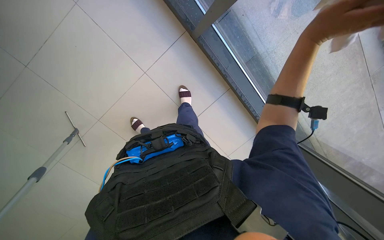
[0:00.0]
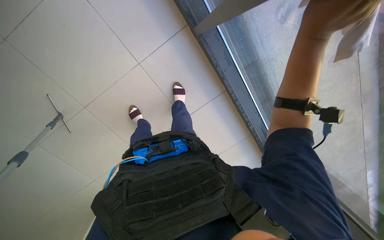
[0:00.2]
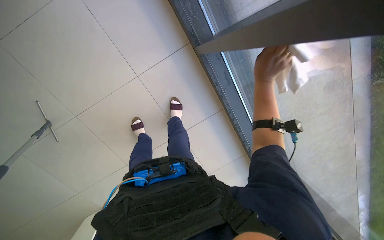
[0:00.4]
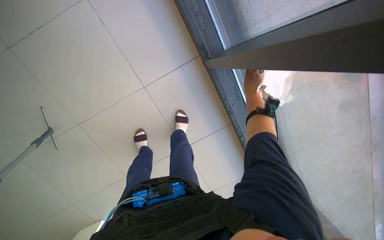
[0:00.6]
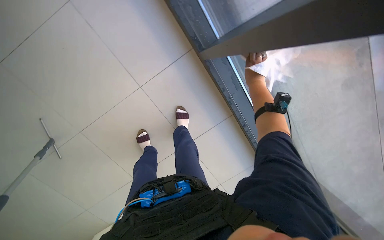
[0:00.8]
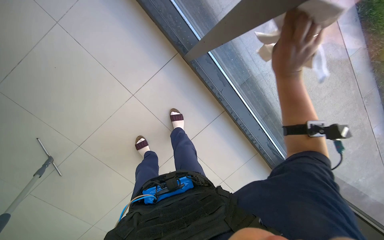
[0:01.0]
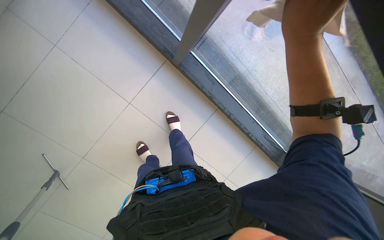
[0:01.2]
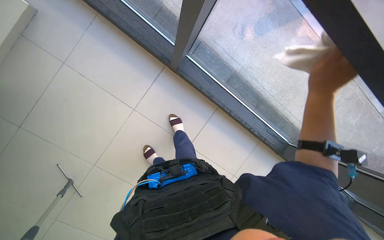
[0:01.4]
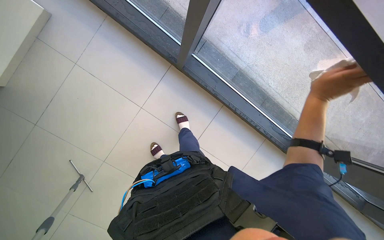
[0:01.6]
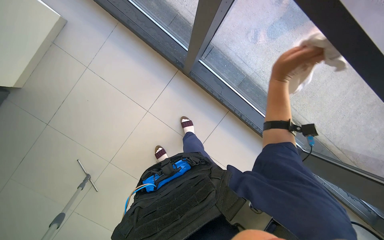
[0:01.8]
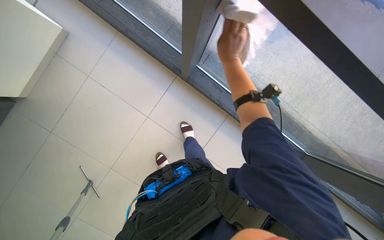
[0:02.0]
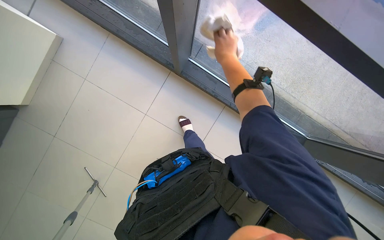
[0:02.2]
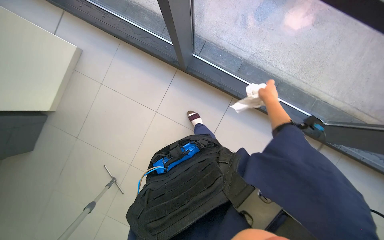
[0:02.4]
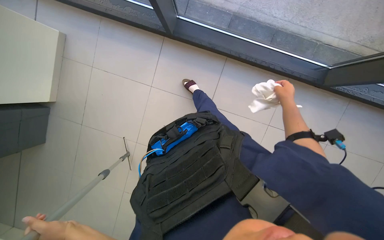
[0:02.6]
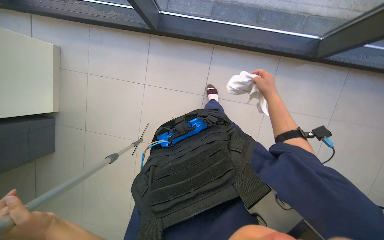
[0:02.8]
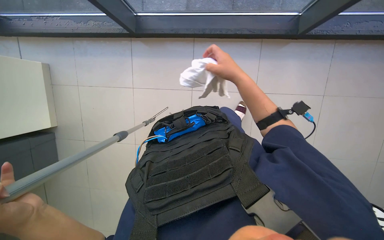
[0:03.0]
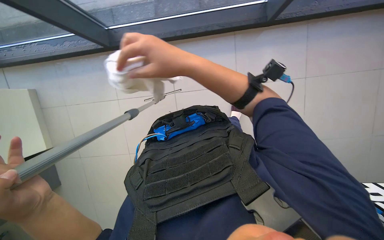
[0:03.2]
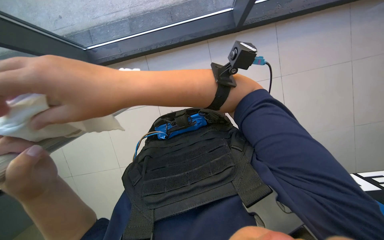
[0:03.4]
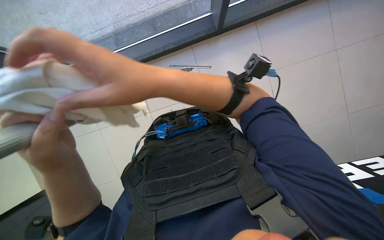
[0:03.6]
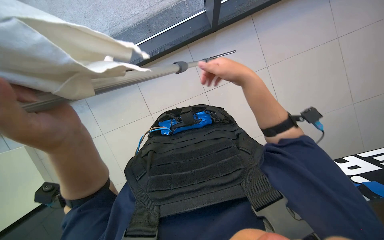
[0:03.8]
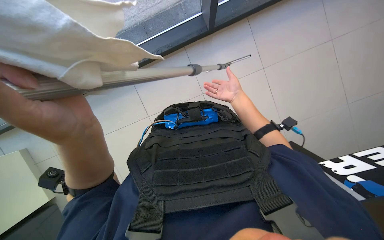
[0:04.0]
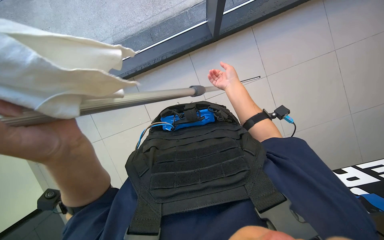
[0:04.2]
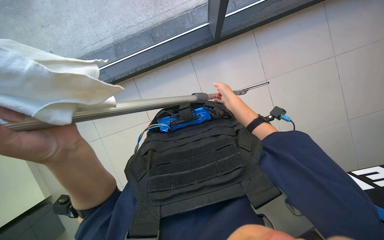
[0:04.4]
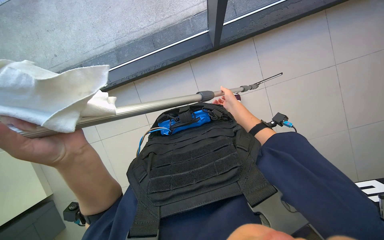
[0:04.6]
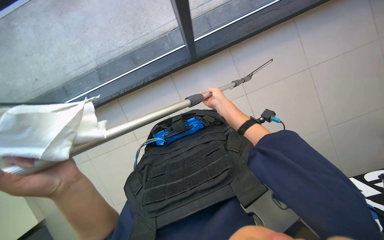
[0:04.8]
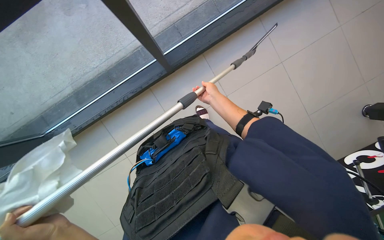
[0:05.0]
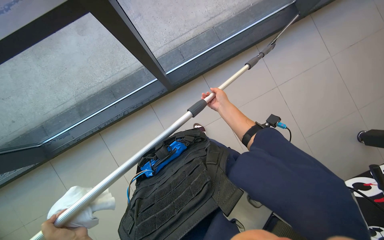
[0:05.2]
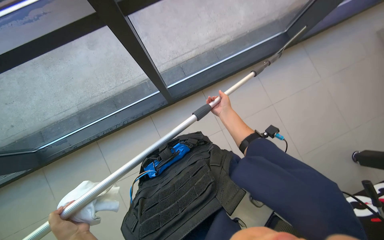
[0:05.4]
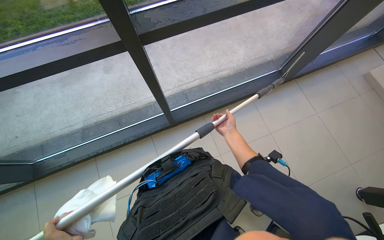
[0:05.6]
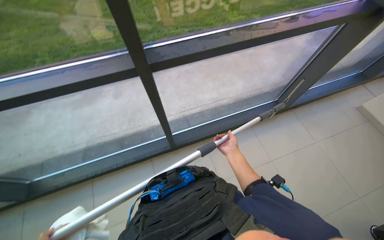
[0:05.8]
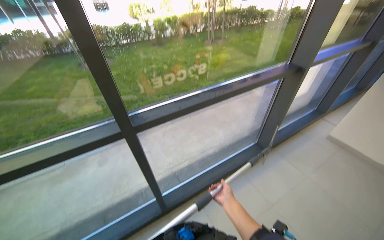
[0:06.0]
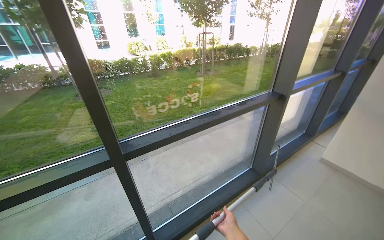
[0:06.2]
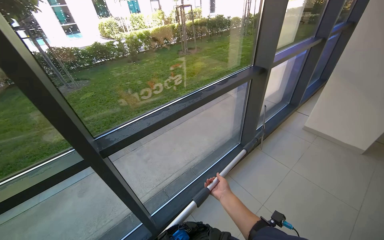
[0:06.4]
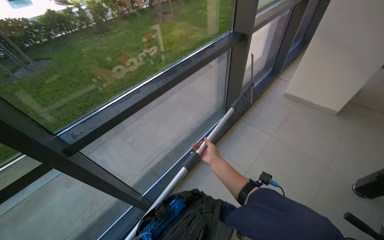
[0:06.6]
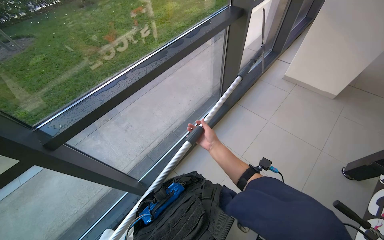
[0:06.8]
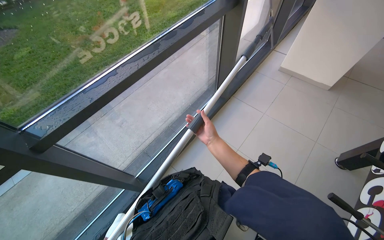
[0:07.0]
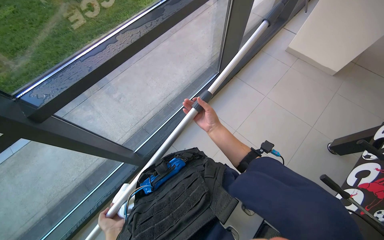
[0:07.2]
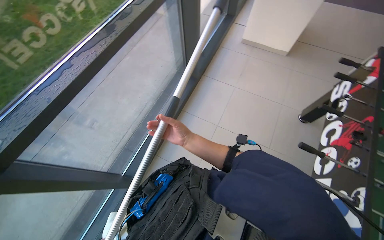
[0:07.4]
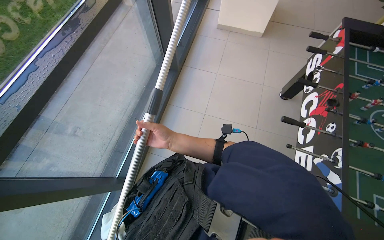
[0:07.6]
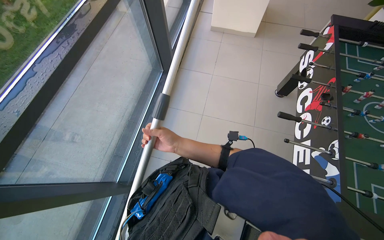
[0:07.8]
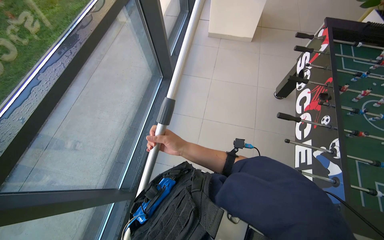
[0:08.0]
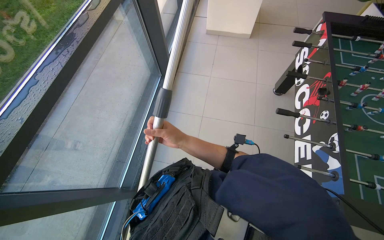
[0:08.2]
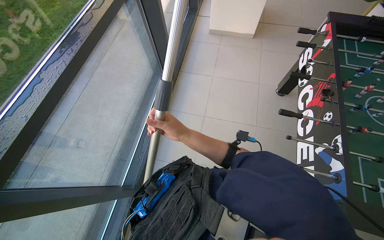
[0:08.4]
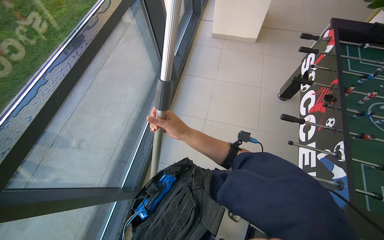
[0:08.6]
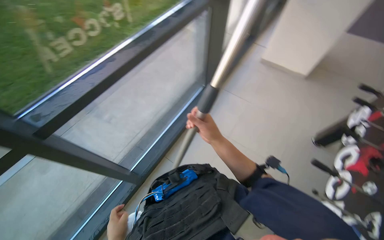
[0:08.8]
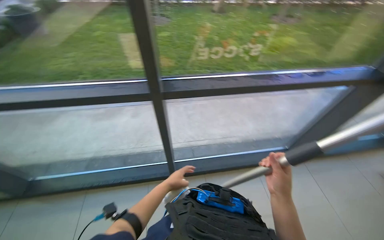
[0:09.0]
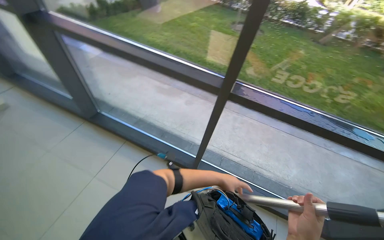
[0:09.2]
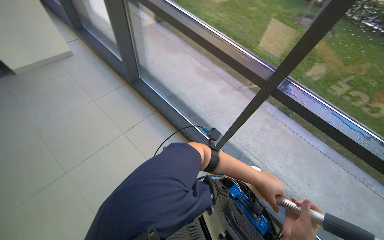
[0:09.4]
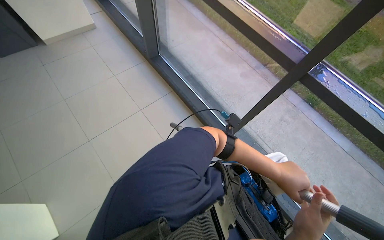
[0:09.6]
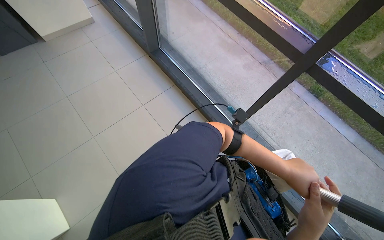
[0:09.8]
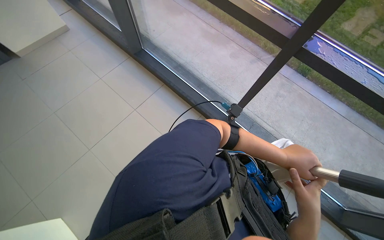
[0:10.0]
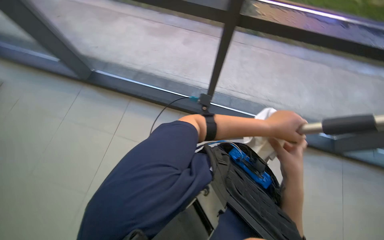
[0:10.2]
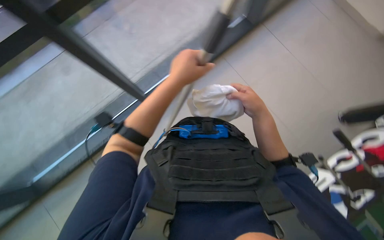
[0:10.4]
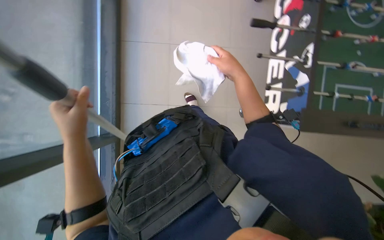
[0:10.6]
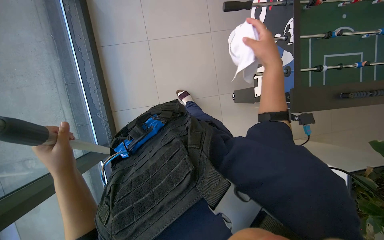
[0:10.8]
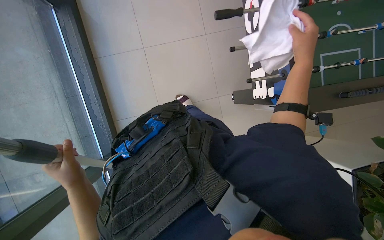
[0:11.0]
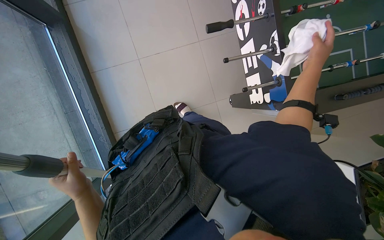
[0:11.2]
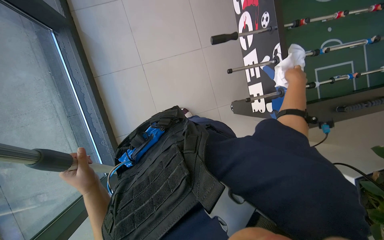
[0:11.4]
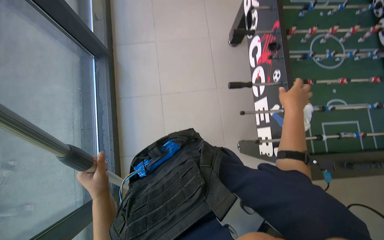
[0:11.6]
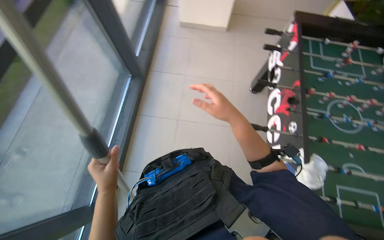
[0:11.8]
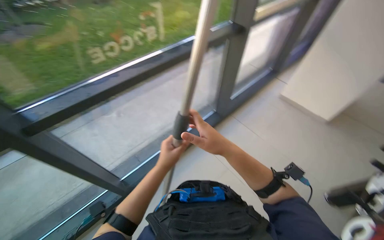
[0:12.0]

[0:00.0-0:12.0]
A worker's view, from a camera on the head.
Job: cleaning windows.
The whole recording: Cleaning building windows. The worker cleans the building windows using a long pole with a squeegee.
0:01.6 to 0:03.0: The camera is carried roughly 40 cm. The view pans to the left by some 20 degrees.
0:03.0 to 0:04.4: The right hand heads farther from the camera, covering roughly 10 cm.
0:04.4 to 0:06.0: The view tilts roughly 60 degrees upward.
0:06.0 to 0:07.6: The wearer looks about 45 degrees further to the right. The camera pitches downward, by some 30 degrees.
0:07.6 to 0:09.0: The wearer looks roughly 65 degrees further to the left. The view tips upward by about 20 degrees.
0:09.0 to 0:10.4: The view pans to the left by some 20 degrees. The view tips downward by roughly 20 degrees.
0:10.4 to 0:12.0: The wearer looks some 20 degrees further to the left. The wearer looks about 30 degrees further upward.

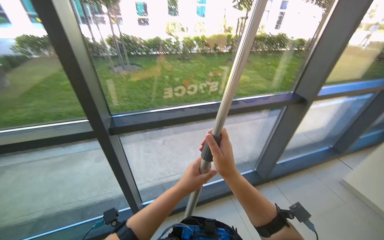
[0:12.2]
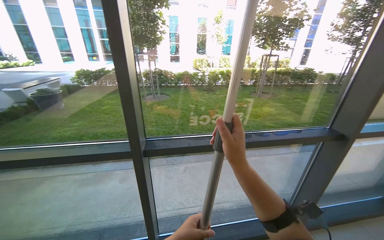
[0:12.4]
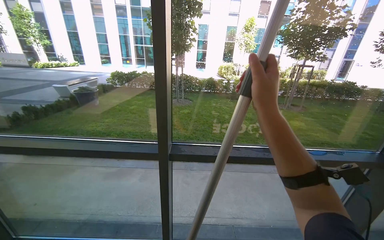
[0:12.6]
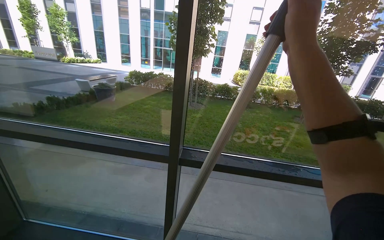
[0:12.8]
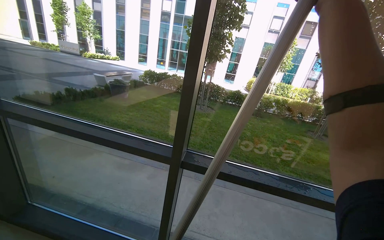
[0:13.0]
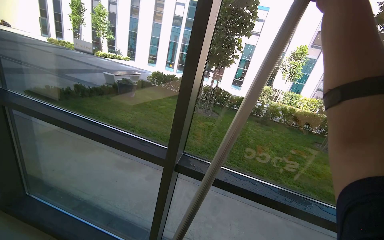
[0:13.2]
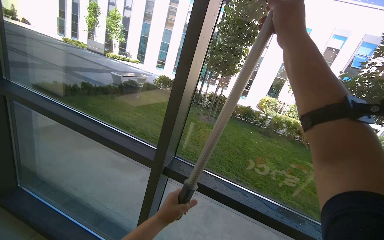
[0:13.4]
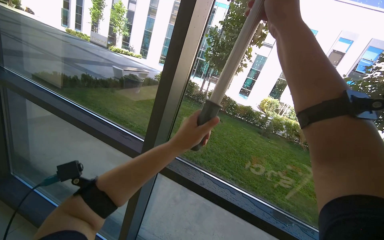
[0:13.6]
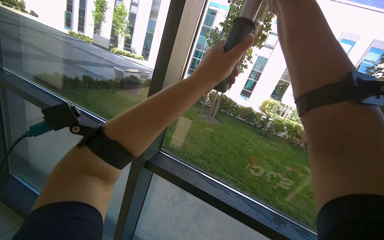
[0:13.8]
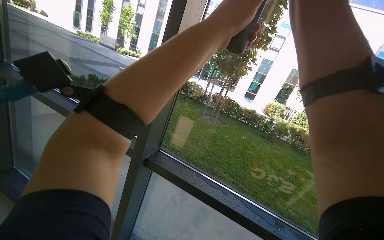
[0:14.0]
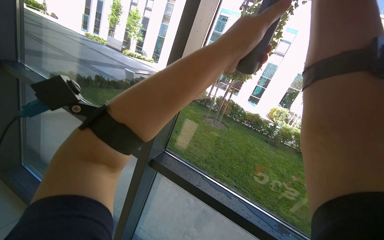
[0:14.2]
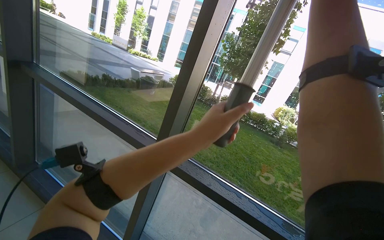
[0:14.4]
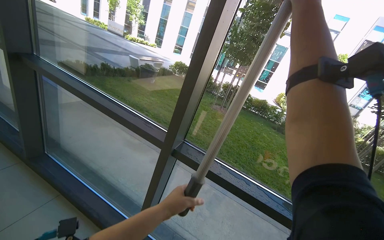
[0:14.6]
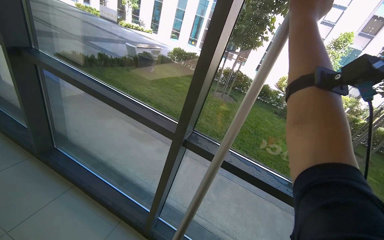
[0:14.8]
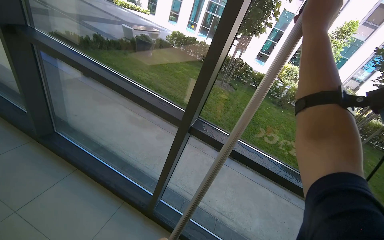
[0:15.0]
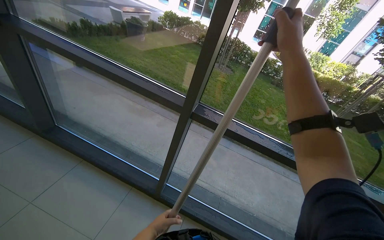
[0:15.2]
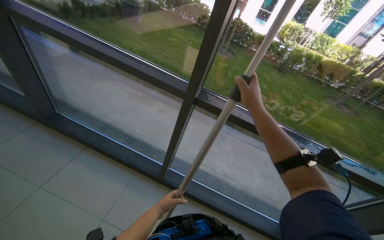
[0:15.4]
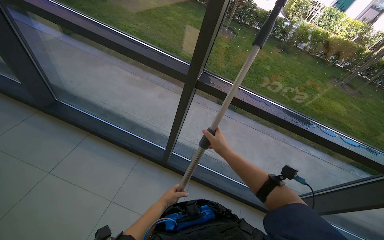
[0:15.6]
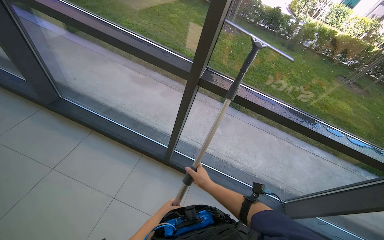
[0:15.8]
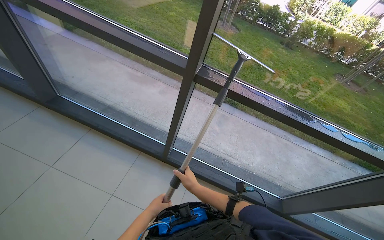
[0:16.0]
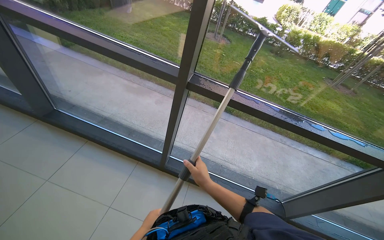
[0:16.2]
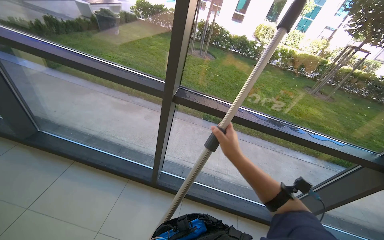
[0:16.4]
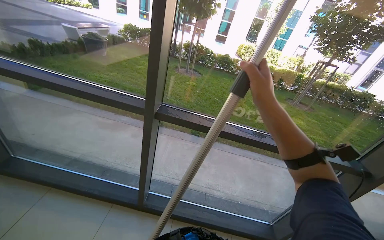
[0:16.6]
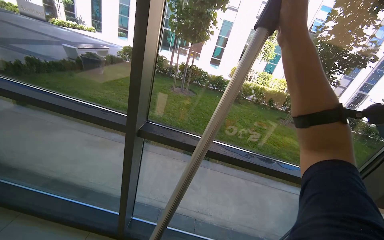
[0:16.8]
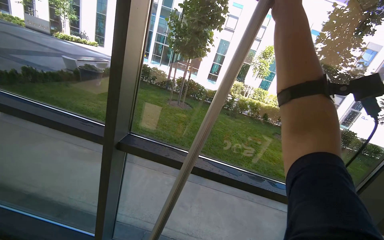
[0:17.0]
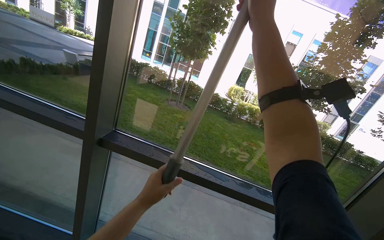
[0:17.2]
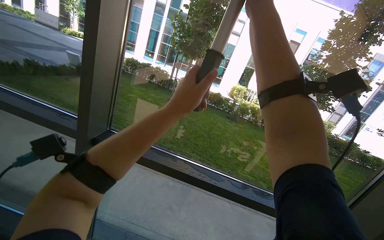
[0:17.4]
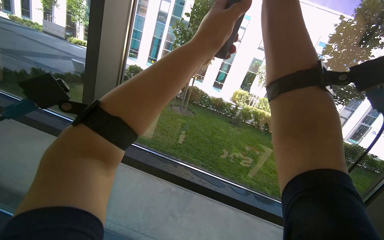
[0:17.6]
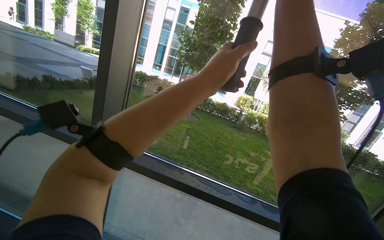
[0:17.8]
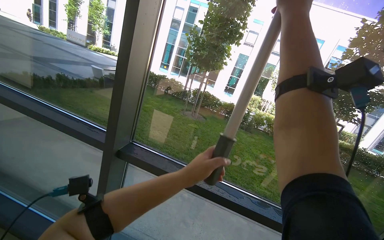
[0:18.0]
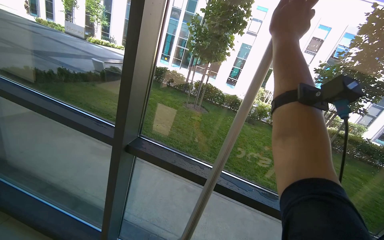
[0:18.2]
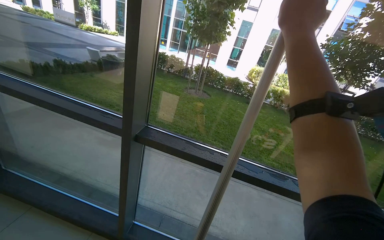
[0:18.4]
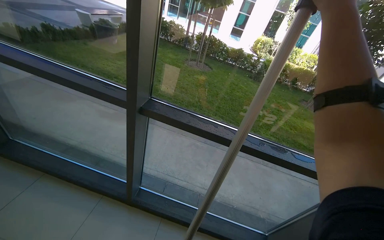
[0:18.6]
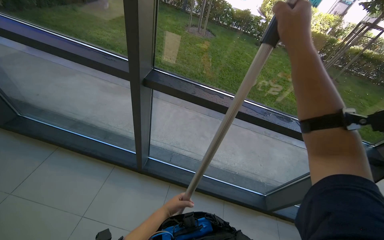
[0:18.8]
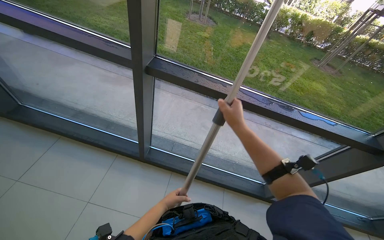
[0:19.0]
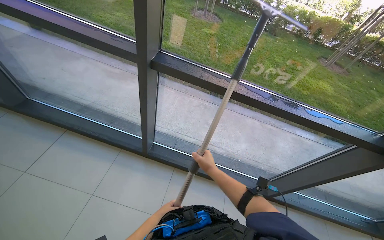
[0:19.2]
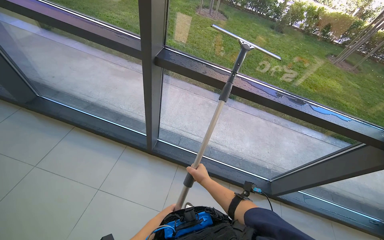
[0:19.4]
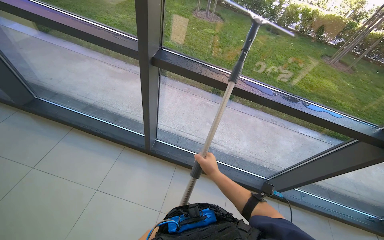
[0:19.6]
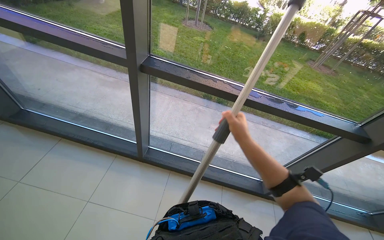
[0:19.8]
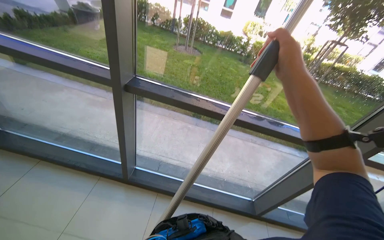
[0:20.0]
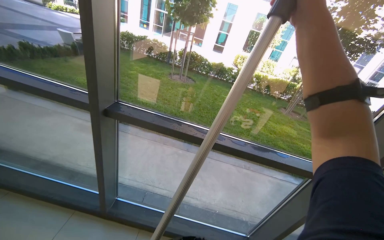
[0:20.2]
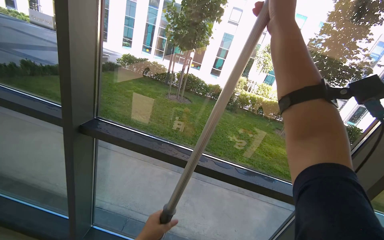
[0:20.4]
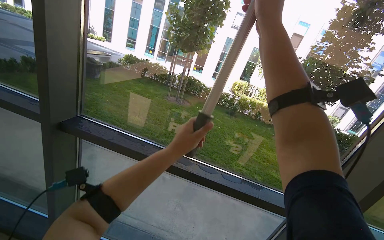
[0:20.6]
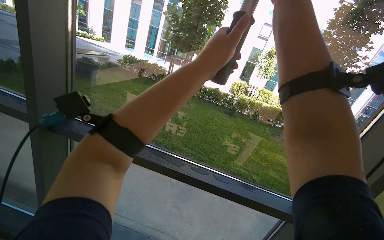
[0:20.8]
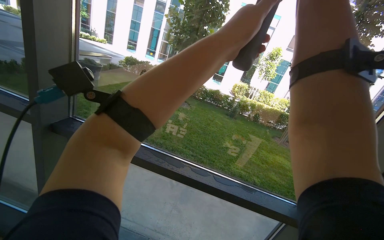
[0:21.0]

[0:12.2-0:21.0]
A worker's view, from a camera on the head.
Job: cleaning windows.
The whole recording: Cleaning building windows. The worker cleans the building windows using a long pole with a squeegee.
0:12.2 to 0:13.6: The head turns to the left by roughly 40 degrees. The wearer looks about 20 degrees further upward.
0:13.6 to 0:15.2: The view tips downward by some 20 degrees.
0:15.2 to 0:16.6: The right hand goes down the picture and returns, some 50 cm each way.
0:16.6 to 0:18.0: The view tilts some 15 degrees upward. The right hand is displaced up the picture and to the right by about 35 cm.
0:18.0 to 0:19.6: The camera pitches downward, by roughly 35 degrees.
0:19.6 to 0:21.0: The view tips upward by roughly 30 degrees.
